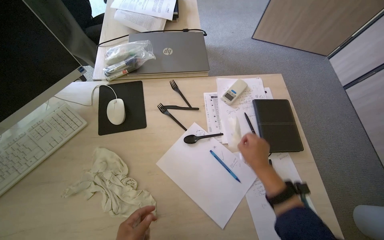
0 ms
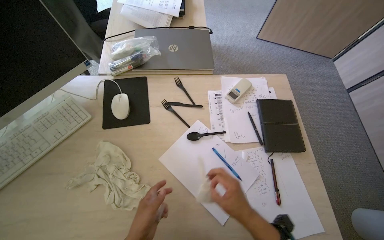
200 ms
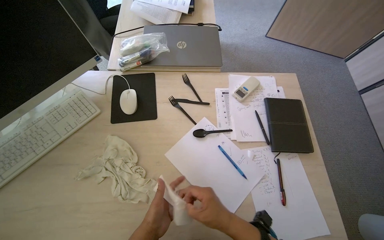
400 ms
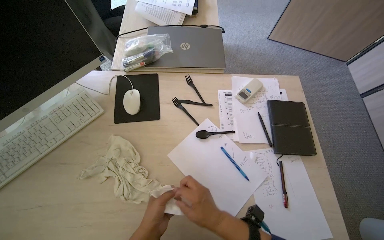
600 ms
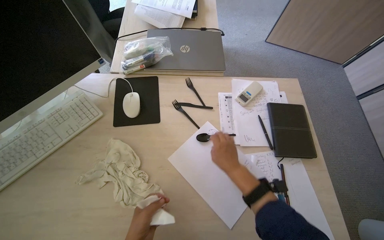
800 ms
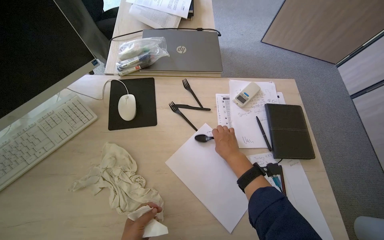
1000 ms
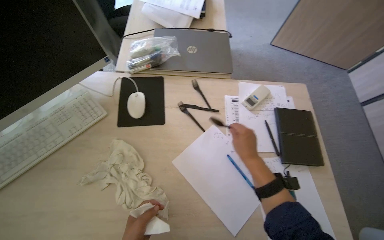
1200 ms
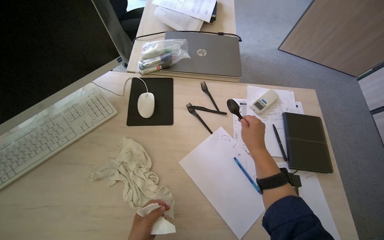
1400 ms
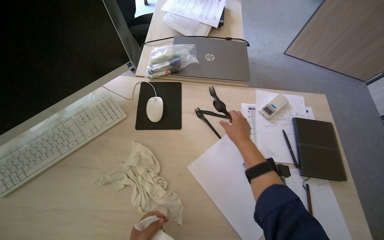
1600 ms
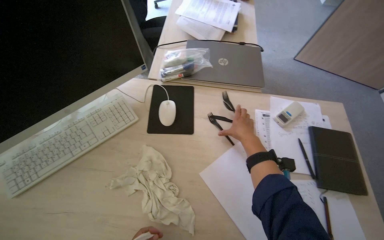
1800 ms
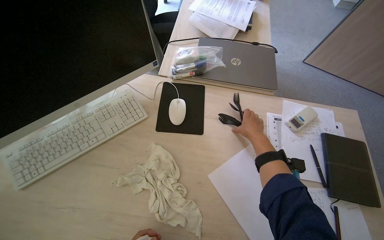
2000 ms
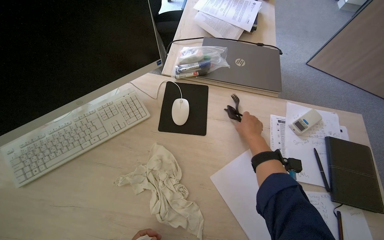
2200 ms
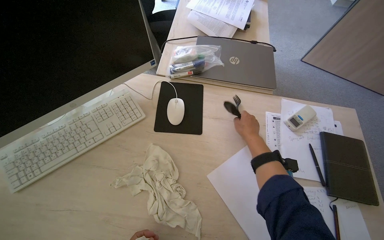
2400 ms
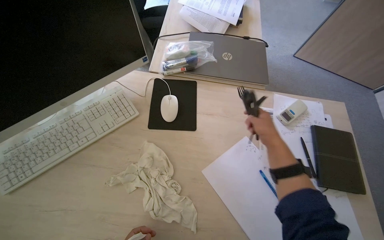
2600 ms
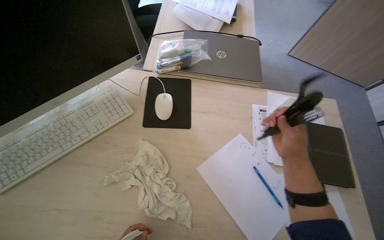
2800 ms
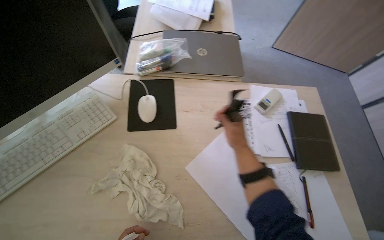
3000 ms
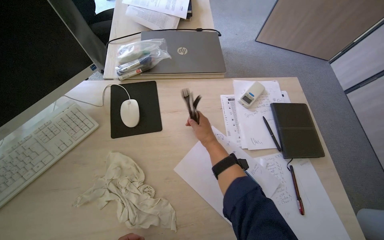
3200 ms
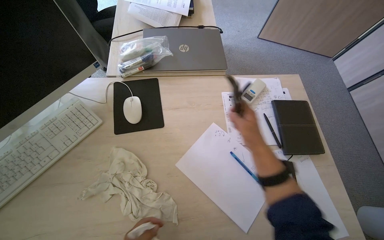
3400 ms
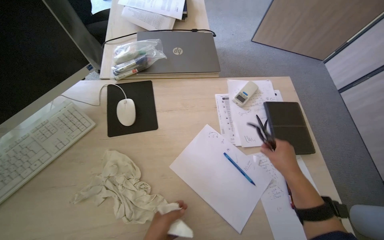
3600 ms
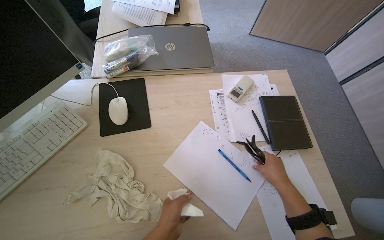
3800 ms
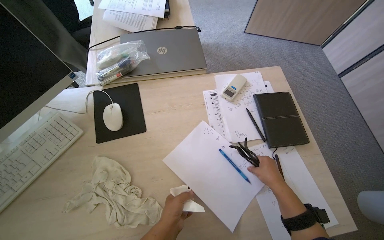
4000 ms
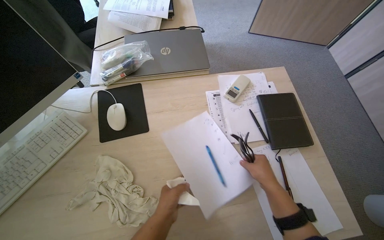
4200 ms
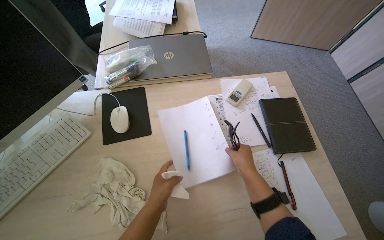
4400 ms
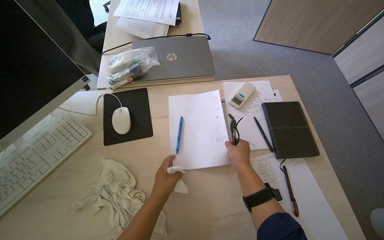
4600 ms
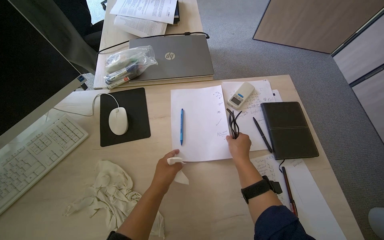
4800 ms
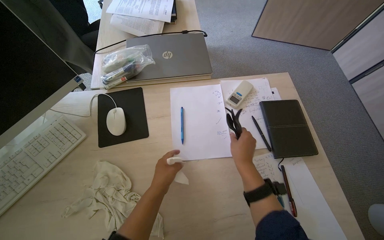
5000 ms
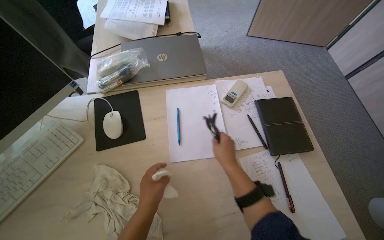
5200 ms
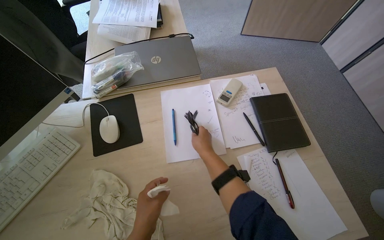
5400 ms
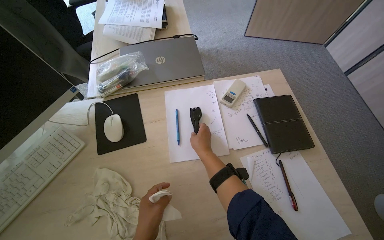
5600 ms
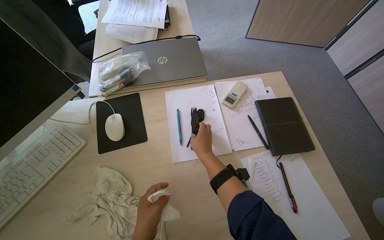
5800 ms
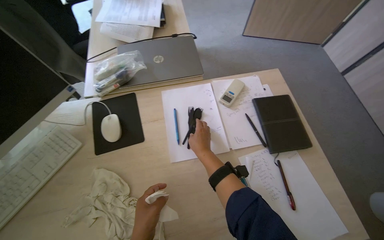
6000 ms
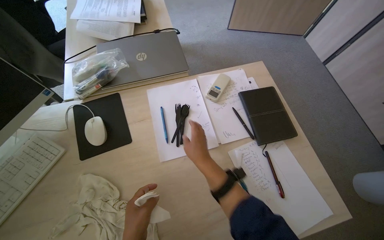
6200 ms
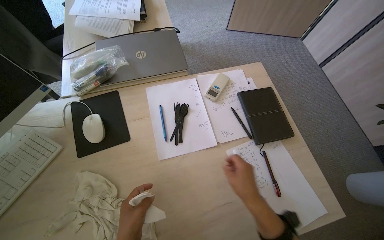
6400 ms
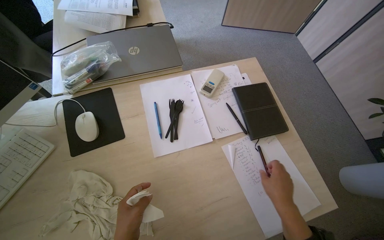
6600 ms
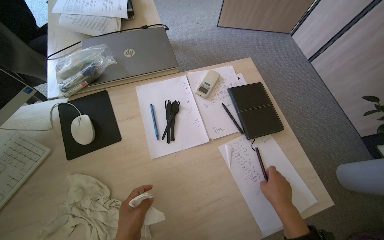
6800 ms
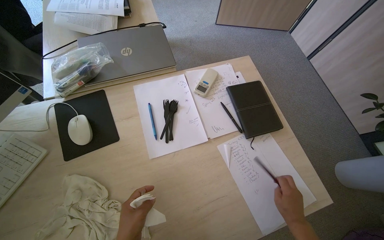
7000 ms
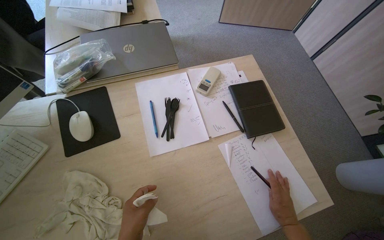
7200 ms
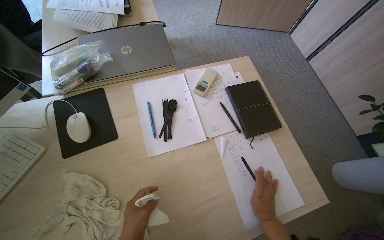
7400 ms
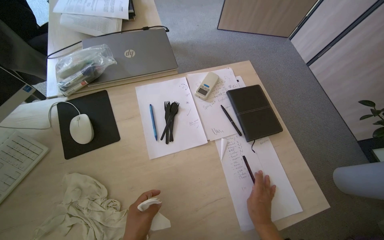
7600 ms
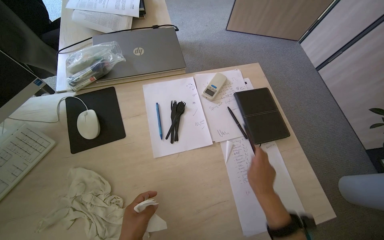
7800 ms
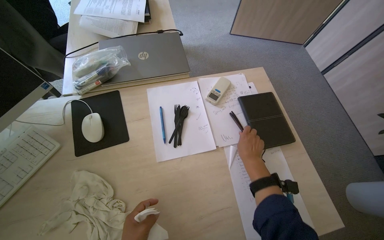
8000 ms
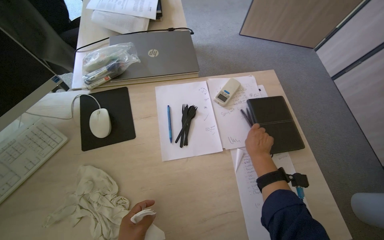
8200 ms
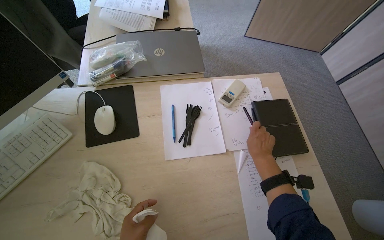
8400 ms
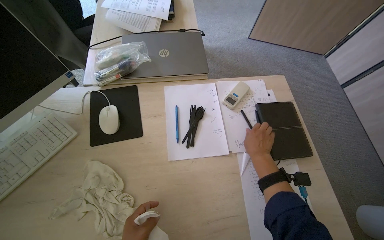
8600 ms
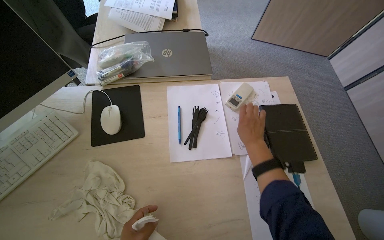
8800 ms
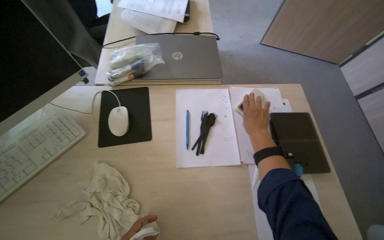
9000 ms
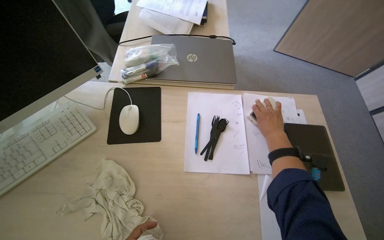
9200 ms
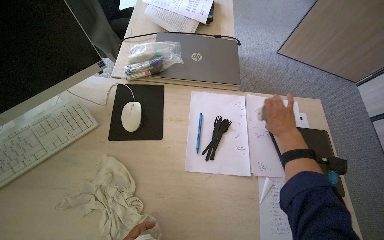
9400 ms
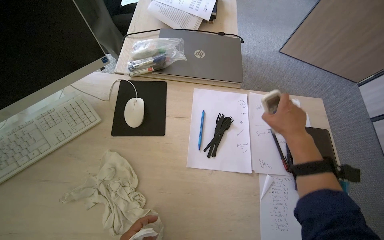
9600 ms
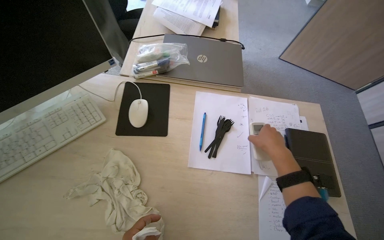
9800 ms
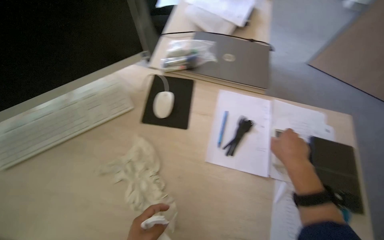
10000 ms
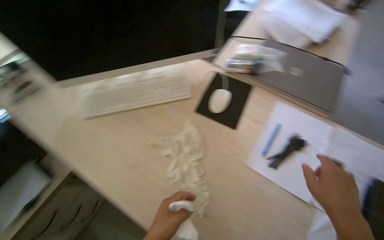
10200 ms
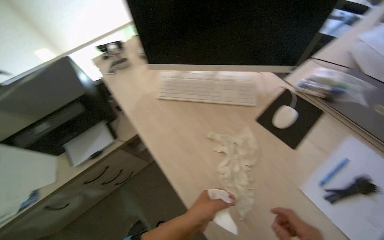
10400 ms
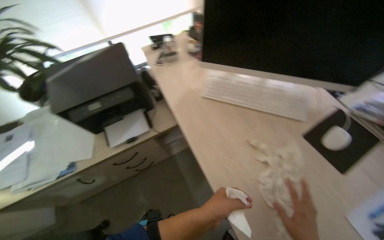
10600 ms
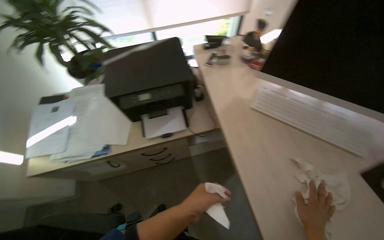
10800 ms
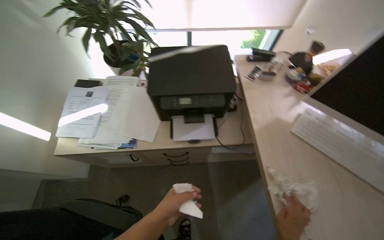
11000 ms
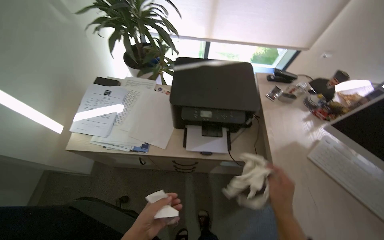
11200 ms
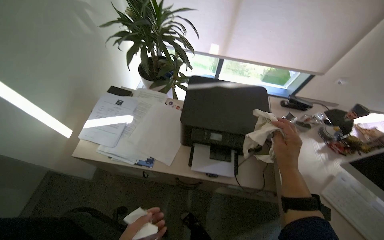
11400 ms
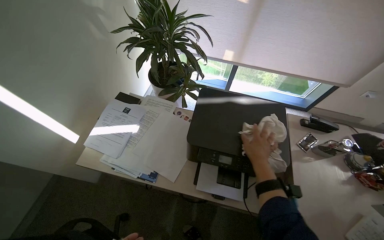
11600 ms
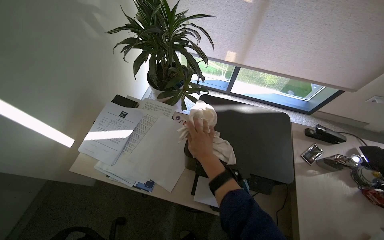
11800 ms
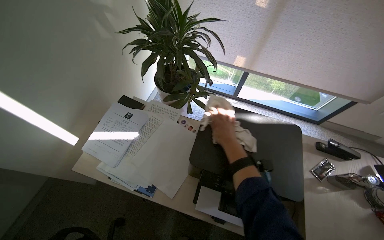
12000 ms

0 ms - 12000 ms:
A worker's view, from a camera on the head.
Job: organizing items.
The whole recording: Cleaning office area. The worker moves chairs, picks up items, wipes surfaces, and organizes objects in the office.
0 ms - 1600 ms: The right hand moves some 15 cm down the picture and comes back.
1600 ms - 3000 ms: The right hand swings nearer and farther, about 15 cm each way, with 2 reversals.
3000 ms - 4400 ms: The right hand is displaced down the picture by about 10 cm, and goes to the right and returns, roughly 20 cm each way.
4400 ms - 6000 ms: The right hand moves to the left and farther from the camera, approximately 15 cm.
6000 ms - 7600 ms: The right hand shifts some 30 cm to the right and down the picture.
7600 ms - 9000 ms: The right hand goes approximately 35 cm up the picture.
9000 ms - 10400 ms: The wearer's head swings some 55 degrees to the left.
10400 ms - 12000 ms: The camera travels roughly 70 cm. The head rotates some 55 degrees to the left.

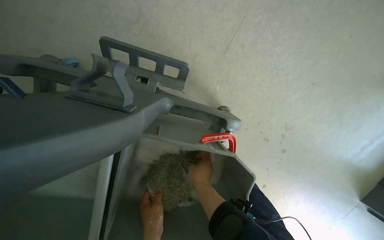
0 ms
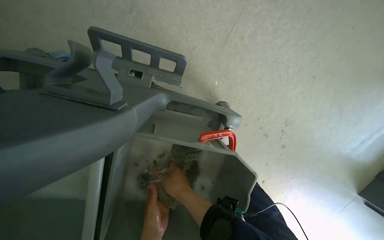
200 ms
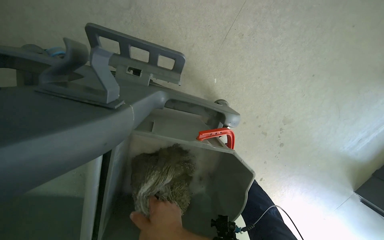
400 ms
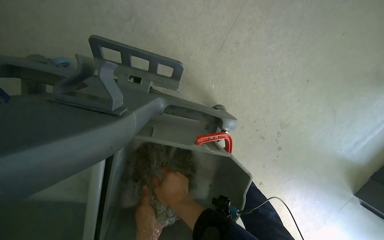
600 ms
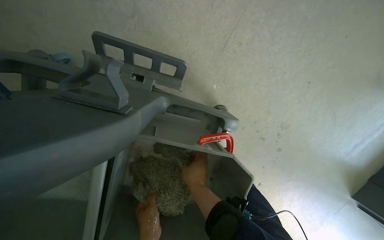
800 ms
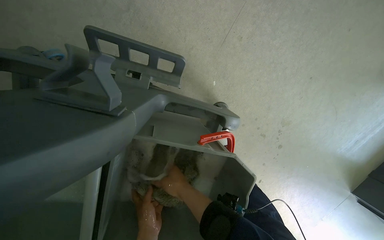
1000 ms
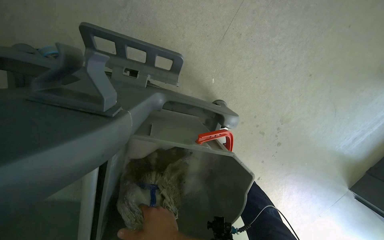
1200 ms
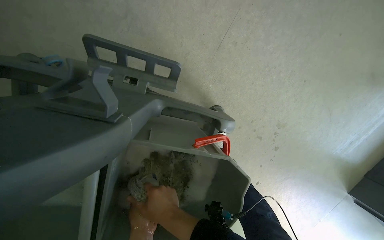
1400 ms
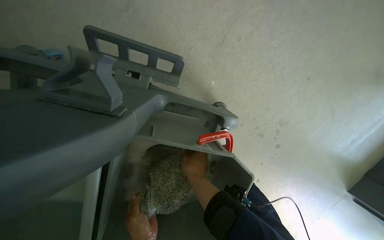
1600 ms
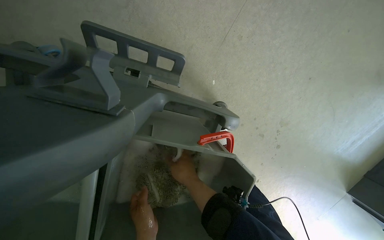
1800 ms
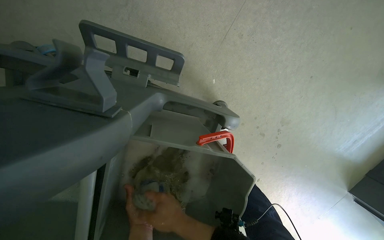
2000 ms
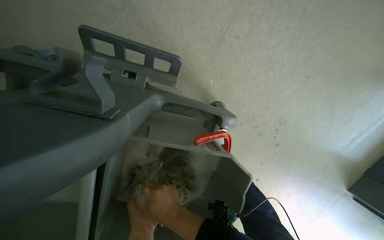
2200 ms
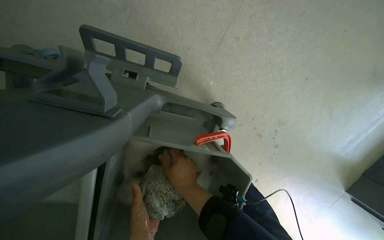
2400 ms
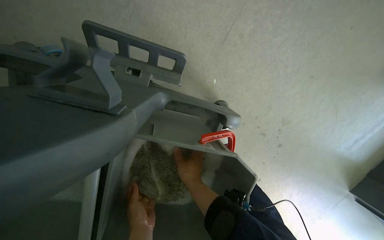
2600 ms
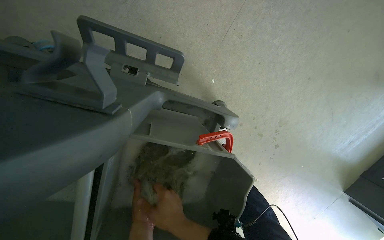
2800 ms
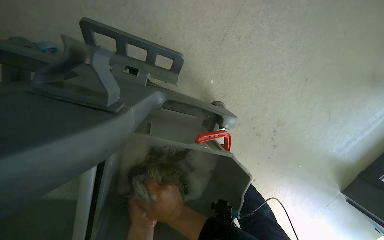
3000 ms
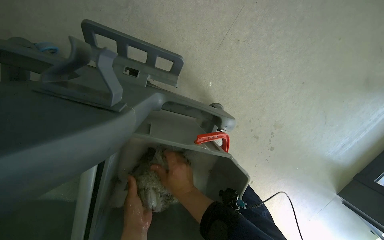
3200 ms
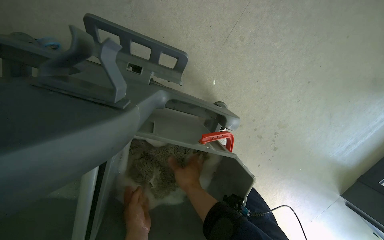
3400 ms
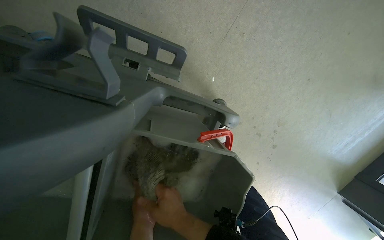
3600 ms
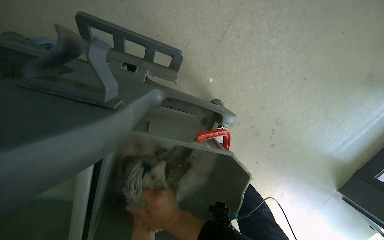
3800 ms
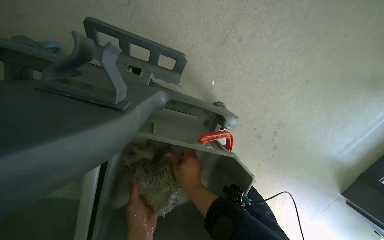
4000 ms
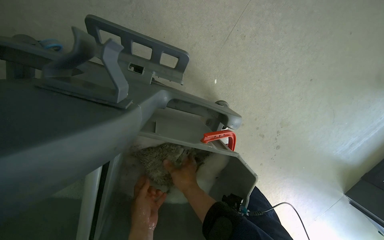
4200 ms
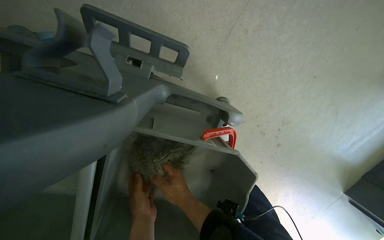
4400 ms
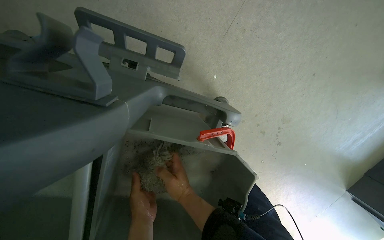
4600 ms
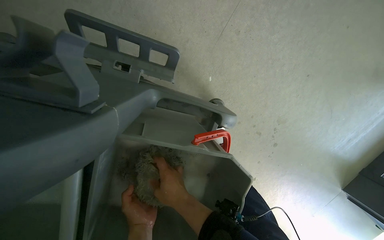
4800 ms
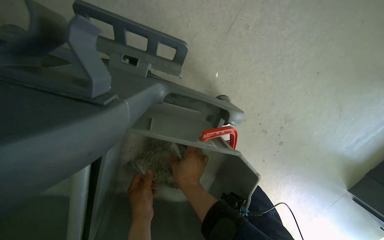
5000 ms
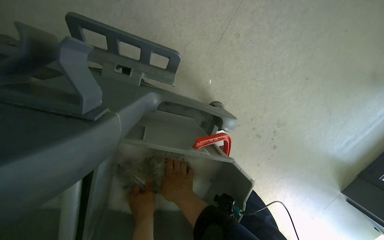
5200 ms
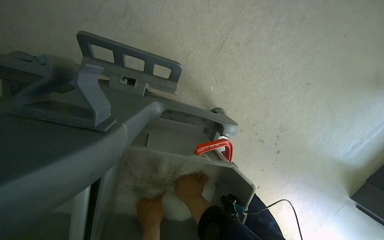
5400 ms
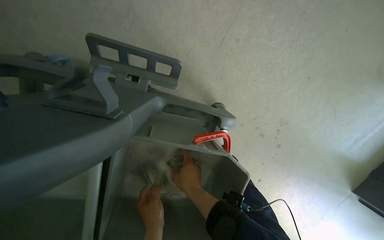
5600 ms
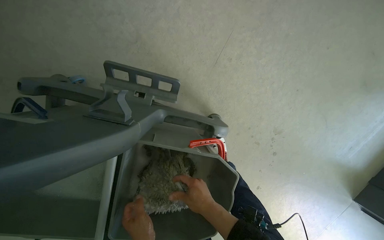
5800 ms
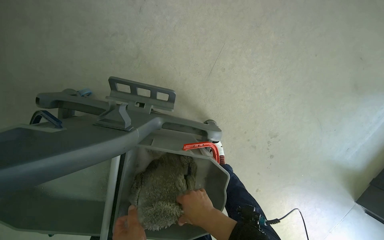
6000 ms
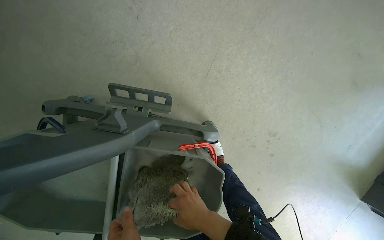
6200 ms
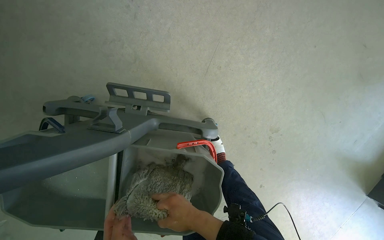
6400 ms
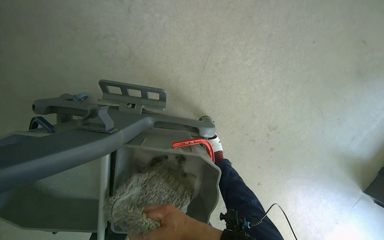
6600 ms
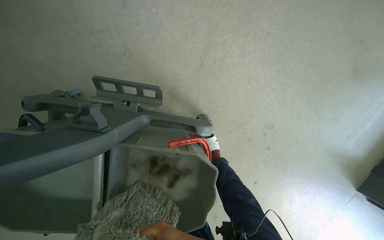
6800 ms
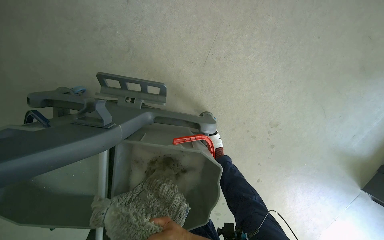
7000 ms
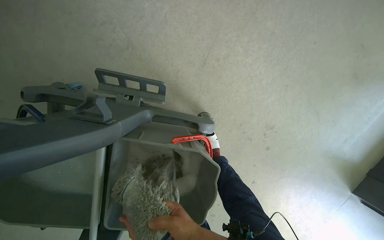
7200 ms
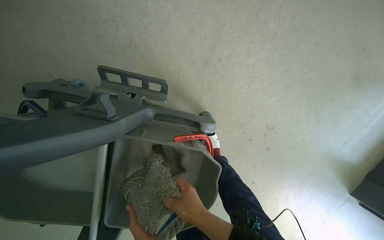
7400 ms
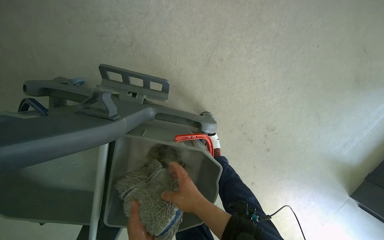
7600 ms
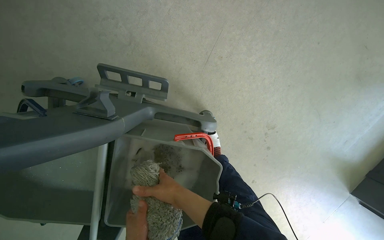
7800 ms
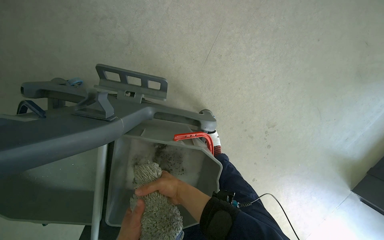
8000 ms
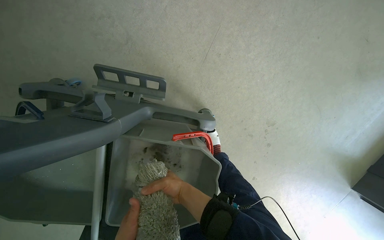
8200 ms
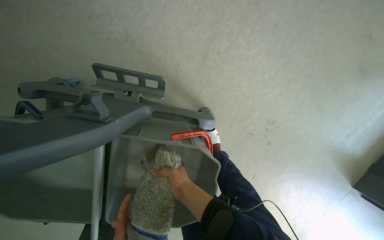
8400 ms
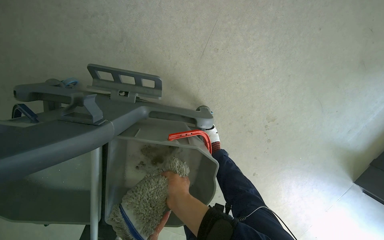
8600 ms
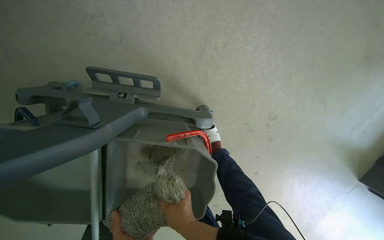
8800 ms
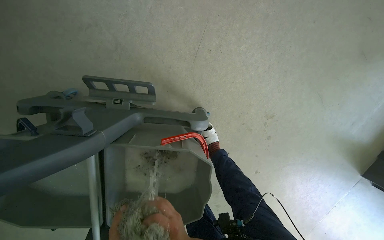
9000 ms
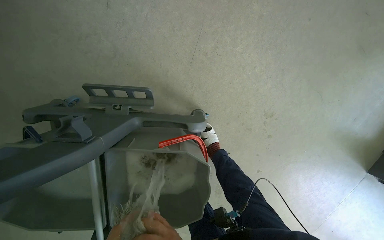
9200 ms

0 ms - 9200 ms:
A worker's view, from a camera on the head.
Job: preparing cleaning supplies.
The whole recording: Preparing mopping equipment. The worker wrings out the mop head in a bucket.
4600 ms - 6200 ms: The right hand heads to the right, covering about 10 cm.
